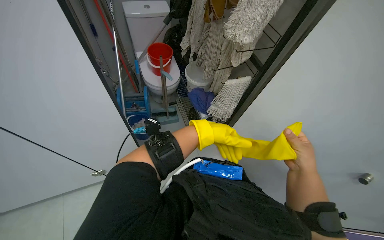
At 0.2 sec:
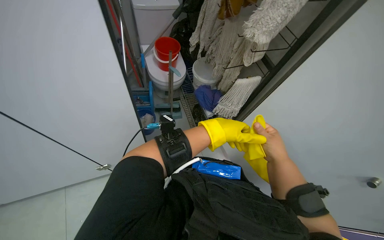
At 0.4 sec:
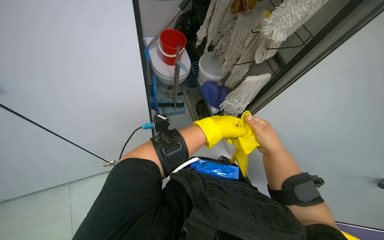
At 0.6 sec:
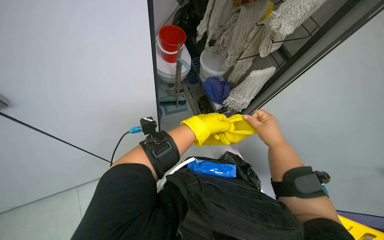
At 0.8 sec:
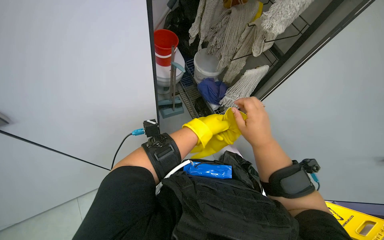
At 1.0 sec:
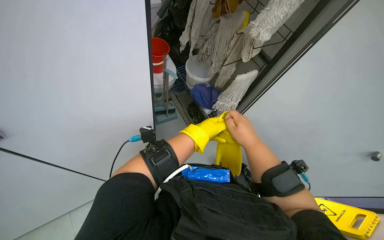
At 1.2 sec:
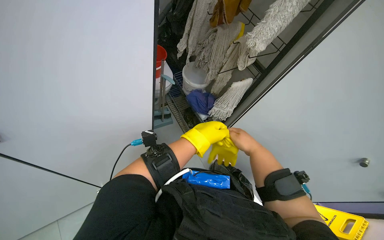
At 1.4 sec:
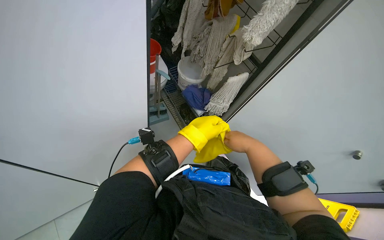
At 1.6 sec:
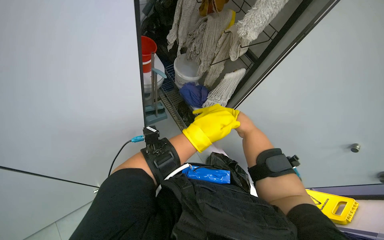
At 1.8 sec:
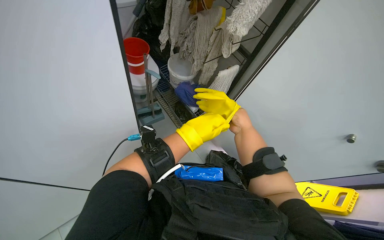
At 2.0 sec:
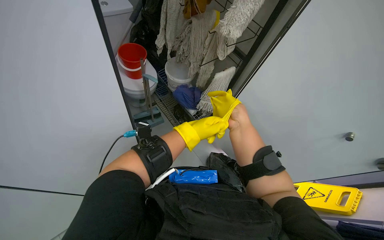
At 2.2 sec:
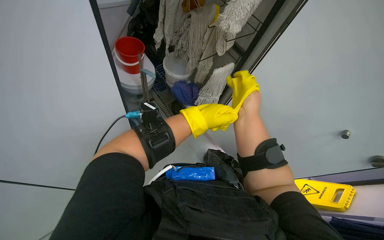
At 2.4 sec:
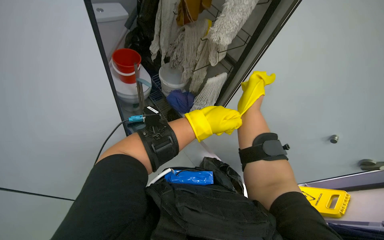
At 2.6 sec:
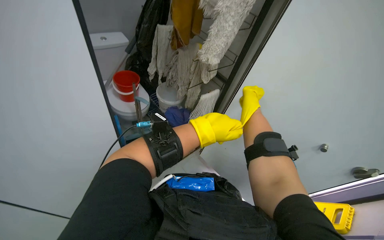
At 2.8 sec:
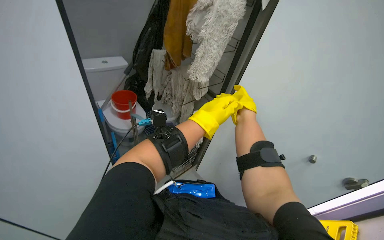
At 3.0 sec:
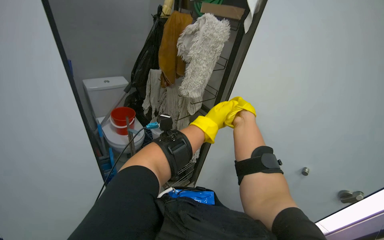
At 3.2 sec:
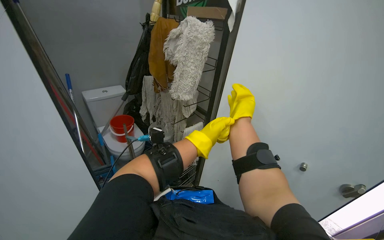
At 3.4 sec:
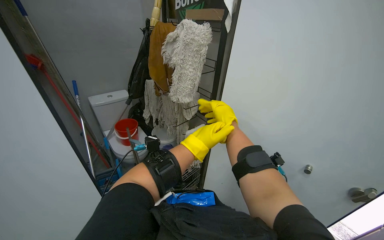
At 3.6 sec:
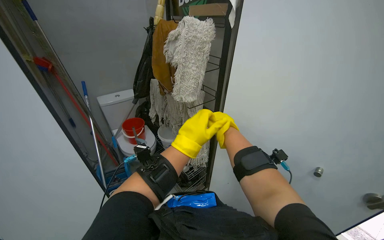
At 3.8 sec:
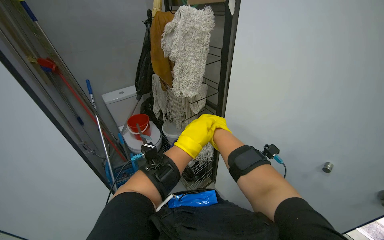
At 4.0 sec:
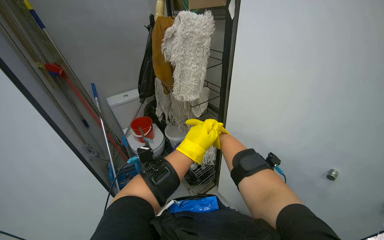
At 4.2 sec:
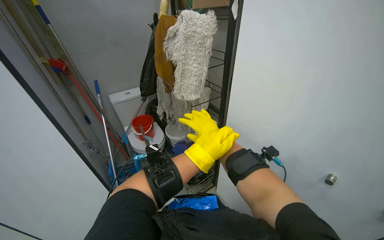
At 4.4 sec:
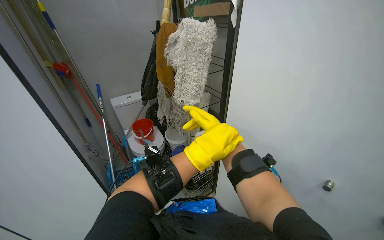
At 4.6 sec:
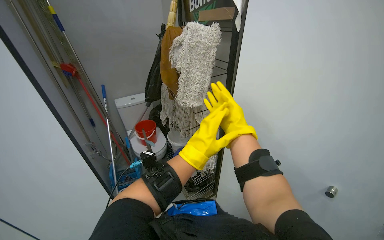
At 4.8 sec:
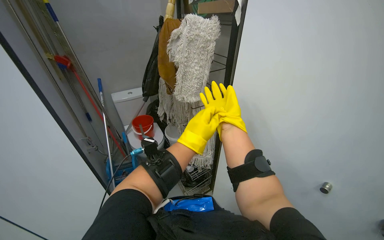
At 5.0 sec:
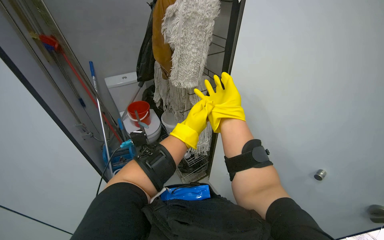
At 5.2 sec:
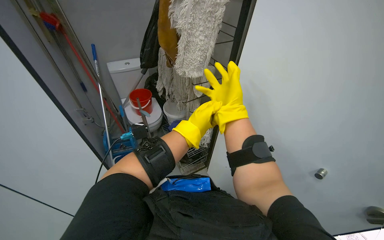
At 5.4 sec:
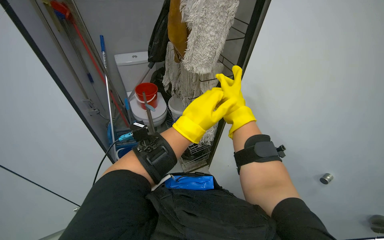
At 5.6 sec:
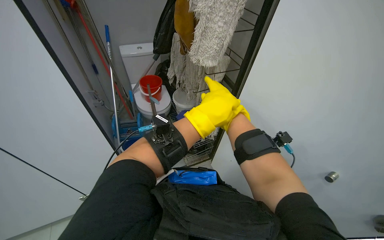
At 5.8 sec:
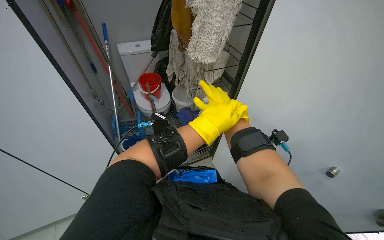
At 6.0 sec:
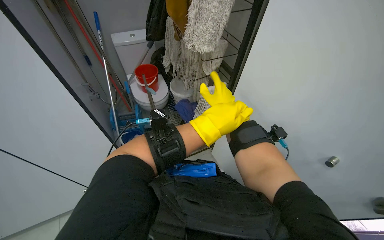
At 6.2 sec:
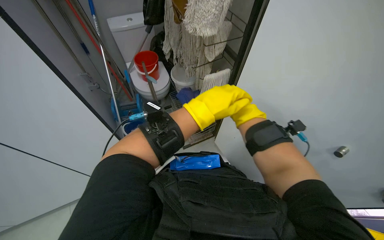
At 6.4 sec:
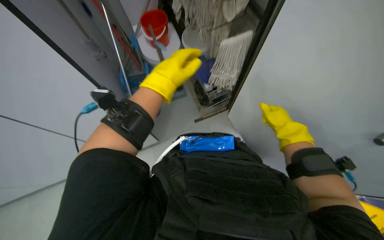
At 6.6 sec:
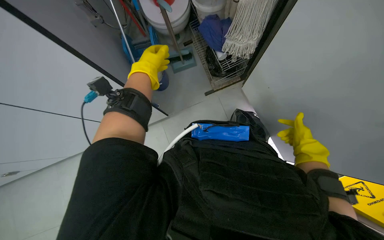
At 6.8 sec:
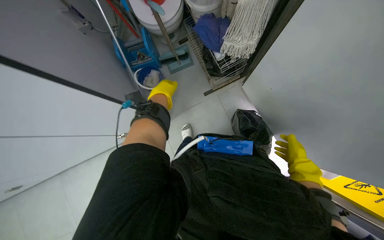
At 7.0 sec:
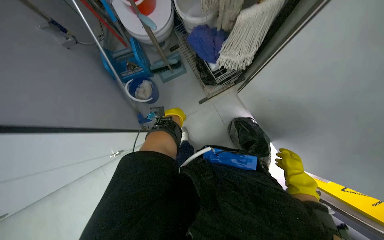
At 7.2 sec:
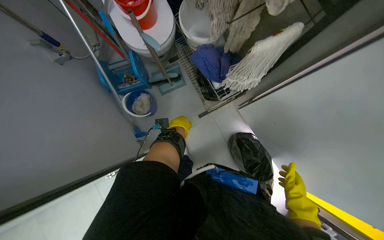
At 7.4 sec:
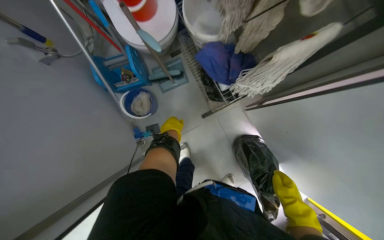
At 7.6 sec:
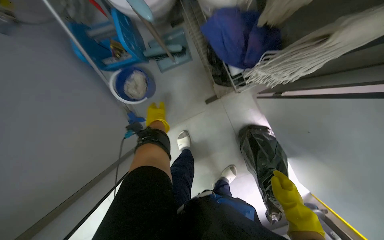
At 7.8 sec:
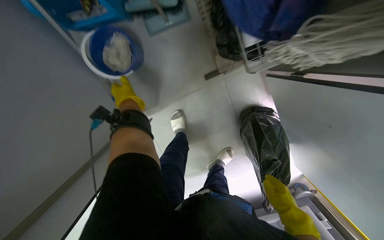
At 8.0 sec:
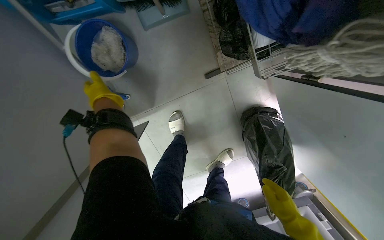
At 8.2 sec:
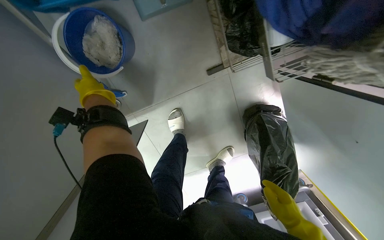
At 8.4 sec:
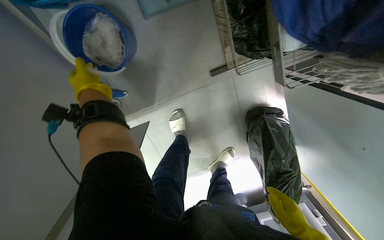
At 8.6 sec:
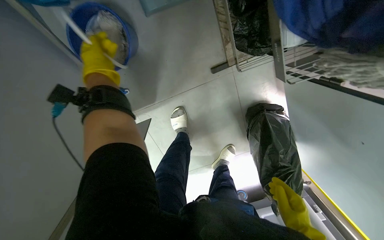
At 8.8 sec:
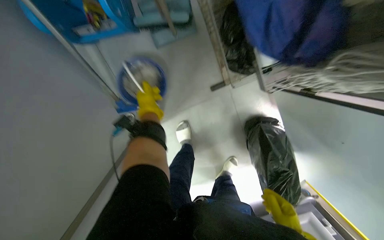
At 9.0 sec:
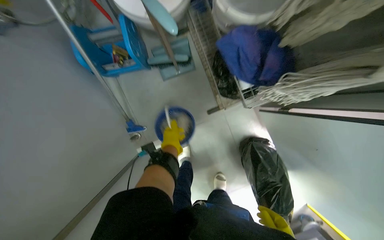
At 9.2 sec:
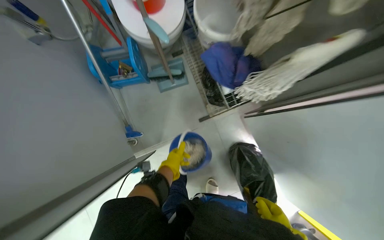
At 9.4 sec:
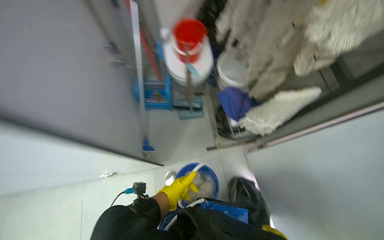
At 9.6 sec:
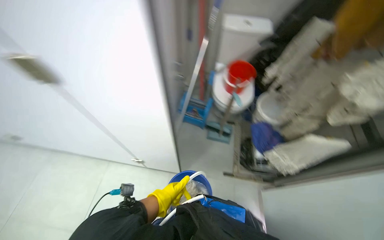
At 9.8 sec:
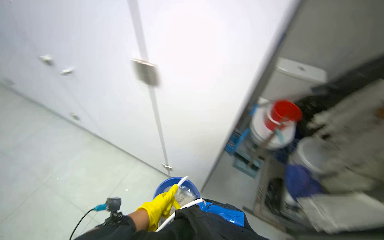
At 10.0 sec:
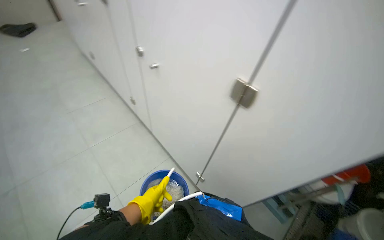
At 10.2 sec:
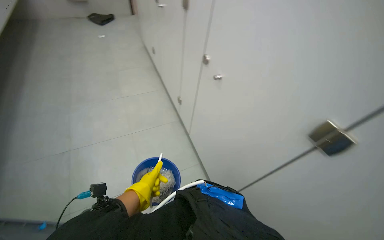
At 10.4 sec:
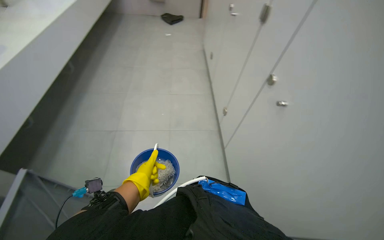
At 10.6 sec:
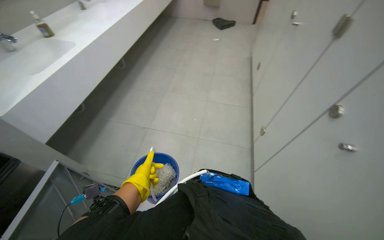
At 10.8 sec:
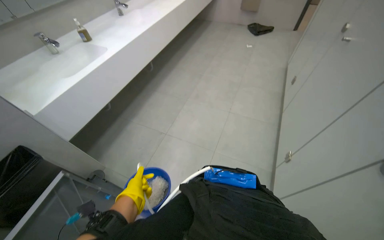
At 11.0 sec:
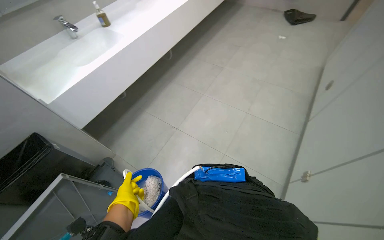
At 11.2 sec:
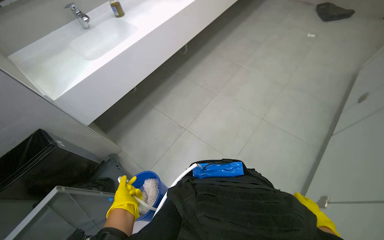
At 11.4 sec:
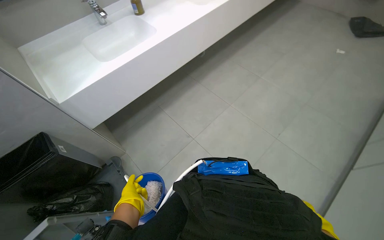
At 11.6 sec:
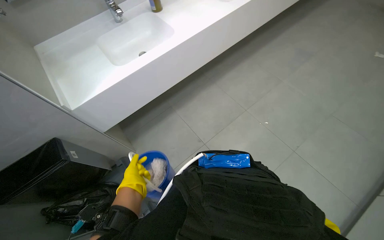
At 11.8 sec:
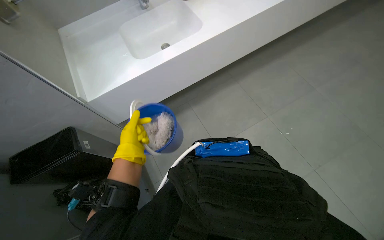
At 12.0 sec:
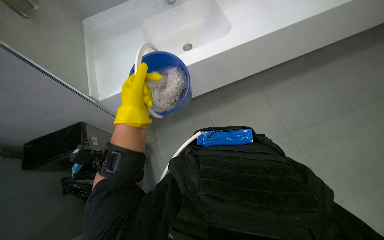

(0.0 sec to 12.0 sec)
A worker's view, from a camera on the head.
Job: preparing cleaning supplies.
The whole recording: Preparing cleaning supplies and bucket. The worker puts on gloves, places cloths in a bucket, and empties the water from the bucket into the sink.
0.0 sec - 1.6 sec: The right hand is displaced to the left by roughly 25 cm.
1.6 sec - 3.0 sec: The camera pitches upward, by about 25 degrees.
4.4 sec - 6.0 sec: The wearer looks roughly 15 degrees further downward.
6.0 sec - 7.6 sec: The wearer moves approximately 60 cm. The view tilts approximately 40 degrees downward.
7.6 sec - 9.0 sec: The left hand travels to the left and back again, roughly 20 cm each way.
9.0 sec - 10.4 sec: The head travels roughly 1 m. The wearer's head swings approximately 110 degrees to the left. The view tilts some 50 degrees upward.
10.4 sec - 12.0 sec: The head travels about 80 cm. The wearer's head swings about 65 degrees to the left. The view tips downward by roughly 20 degrees.

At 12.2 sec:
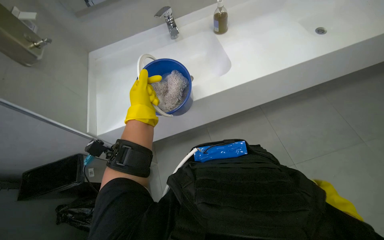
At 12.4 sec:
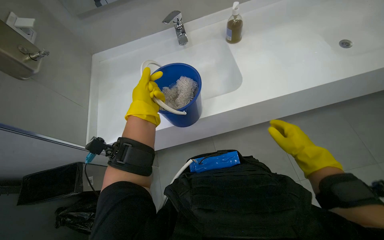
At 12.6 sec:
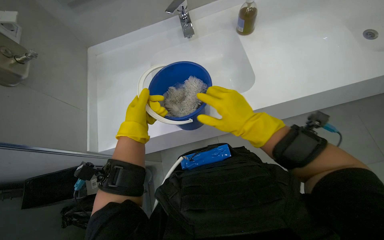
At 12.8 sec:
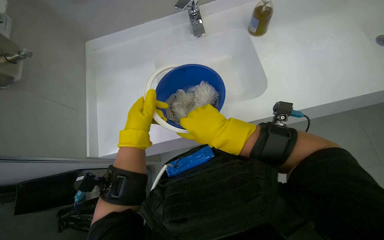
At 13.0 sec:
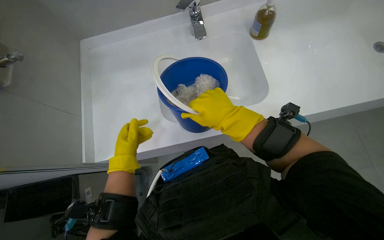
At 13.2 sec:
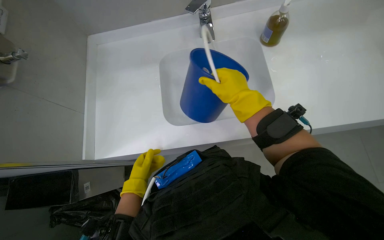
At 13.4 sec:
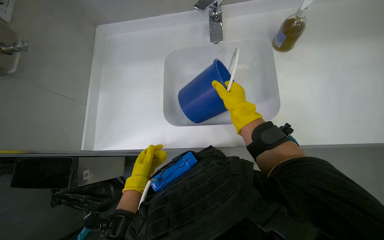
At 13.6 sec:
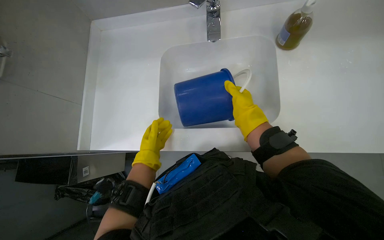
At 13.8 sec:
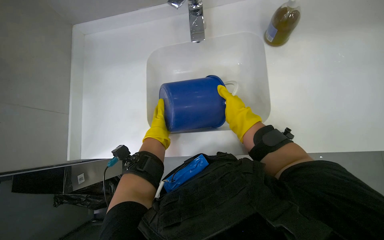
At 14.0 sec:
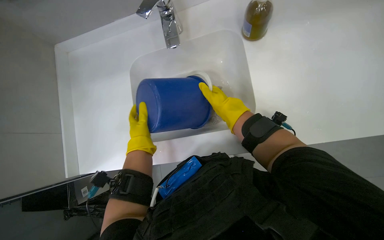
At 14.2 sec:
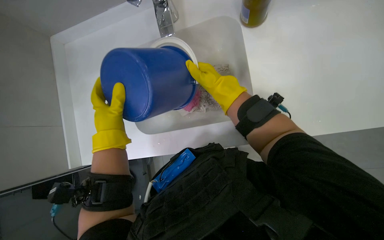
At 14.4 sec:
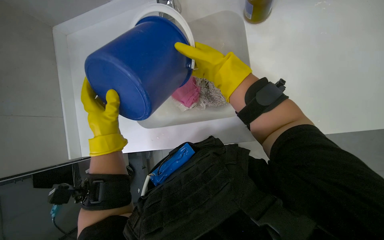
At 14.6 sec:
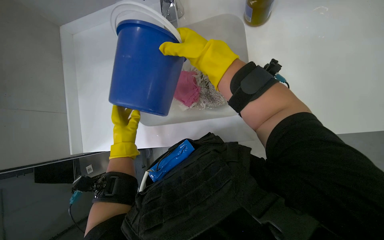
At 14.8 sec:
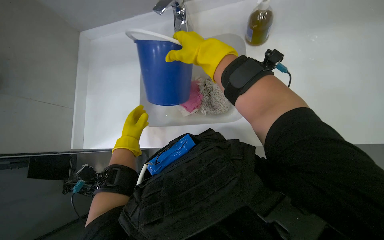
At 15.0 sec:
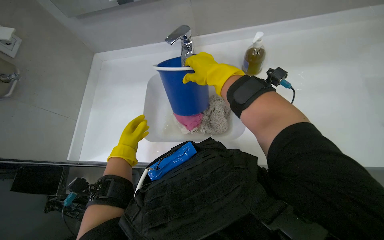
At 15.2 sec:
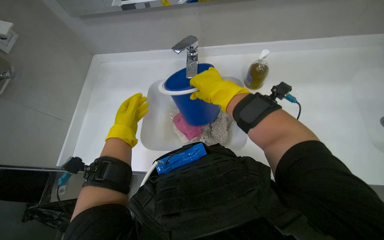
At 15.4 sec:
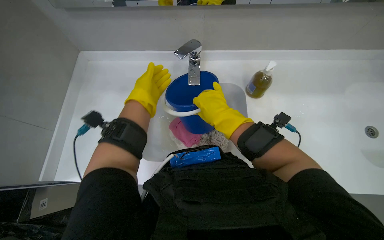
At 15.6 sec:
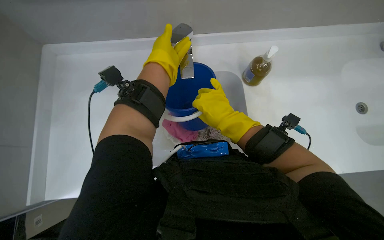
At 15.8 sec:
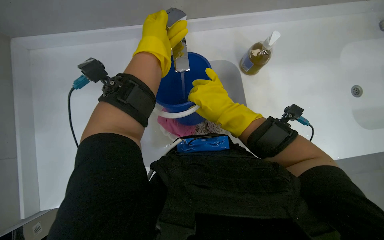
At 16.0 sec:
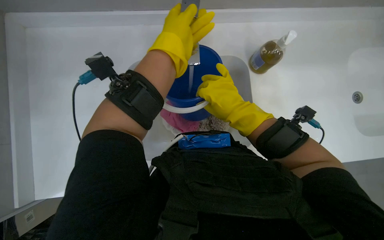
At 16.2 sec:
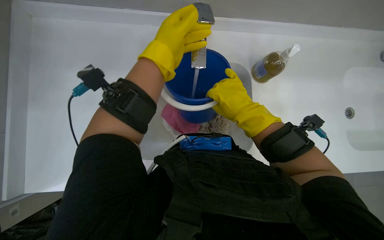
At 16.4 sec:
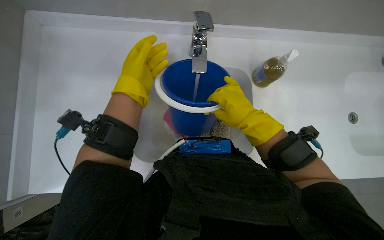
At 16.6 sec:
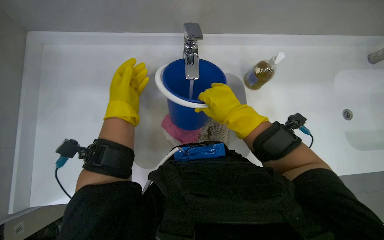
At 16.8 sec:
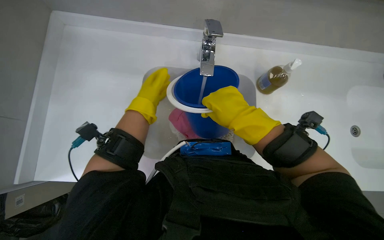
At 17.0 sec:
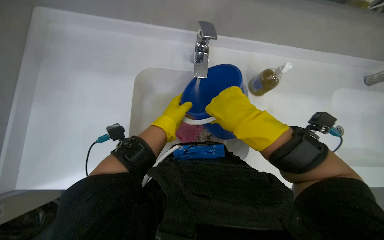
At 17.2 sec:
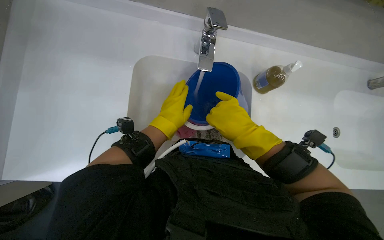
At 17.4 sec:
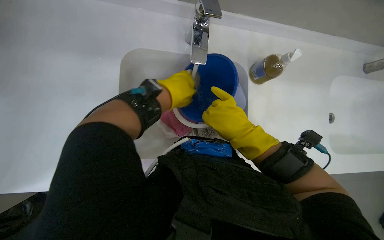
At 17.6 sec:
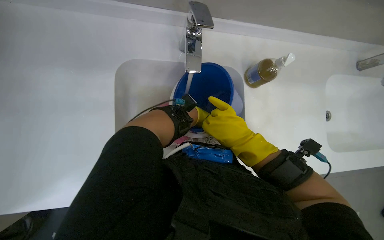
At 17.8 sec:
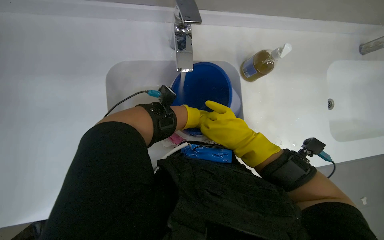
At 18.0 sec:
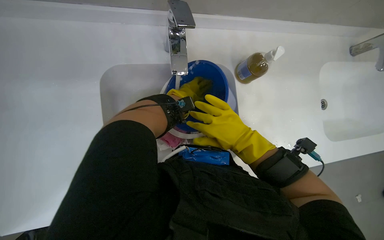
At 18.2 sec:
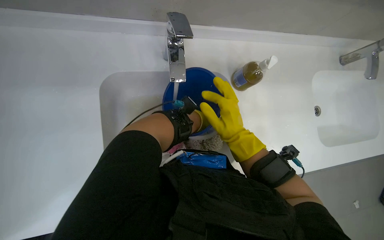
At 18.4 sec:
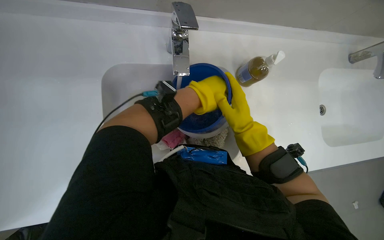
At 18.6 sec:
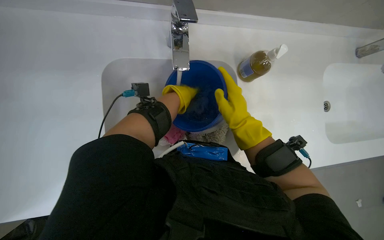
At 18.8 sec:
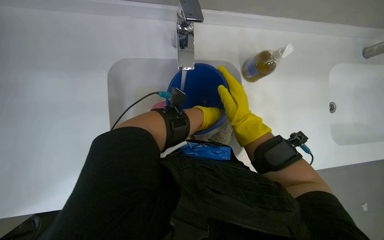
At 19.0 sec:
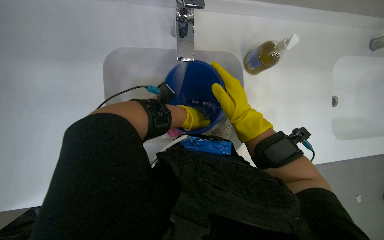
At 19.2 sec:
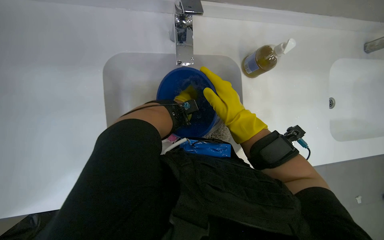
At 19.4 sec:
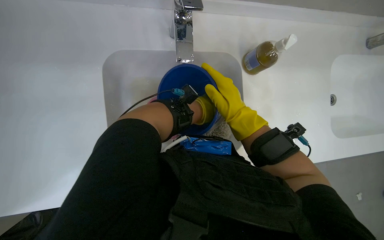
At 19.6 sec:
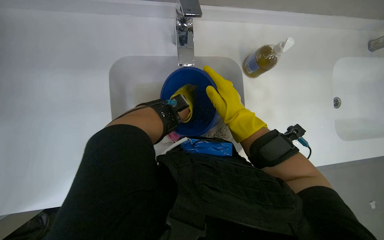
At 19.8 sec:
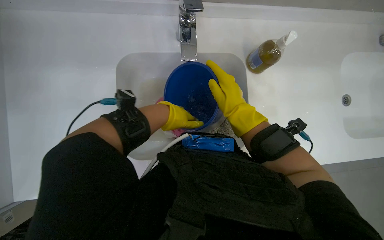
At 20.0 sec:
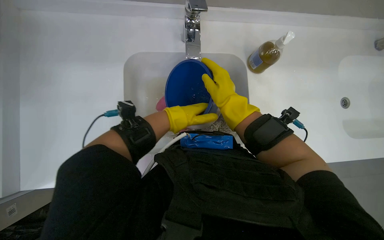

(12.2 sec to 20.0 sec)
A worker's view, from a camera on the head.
Job: preparing cleaning supplies.
The whole recording: Preparing cleaning supplies and bucket. The worker puts on gloves, places cloths in a bucket, and empties the water from the bucket into the sink.
12.2 sec - 13.8 sec: The left hand goes approximately 25 cm farther from the camera, and travels down the picture and back again, approximately 20 cm each way.
13.8 sec - 15.4 sec: The left hand heads up the picture and nearer to the camera, covering some 15 cm. The right hand goes up the picture and returns, some 10 cm each way.
15.4 sec - 16.8 sec: The left hand goes up the picture and returns, about 5 cm each way.
16.8 sec - 18.4 sec: The right hand moves farther from the camera, approximately 15 cm.
18.4 sec - 20.0 sec: The left hand is displaced down the picture by approximately 10 cm, and reaches roughly 20 cm farther from the camera, then returns.
